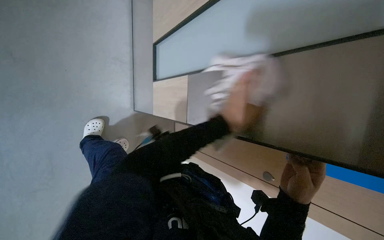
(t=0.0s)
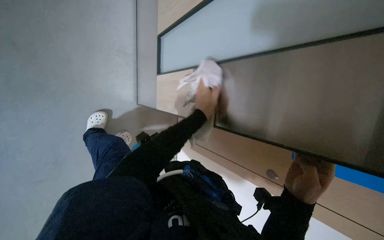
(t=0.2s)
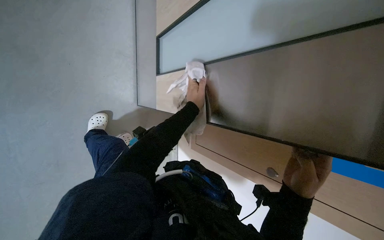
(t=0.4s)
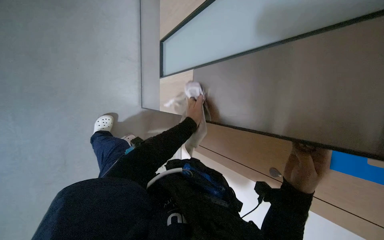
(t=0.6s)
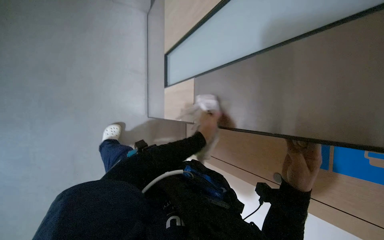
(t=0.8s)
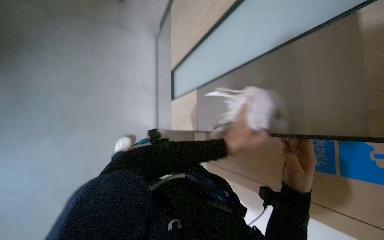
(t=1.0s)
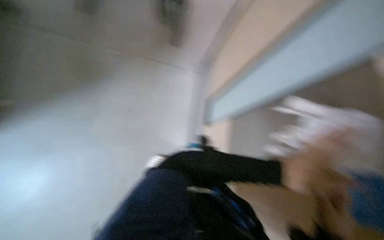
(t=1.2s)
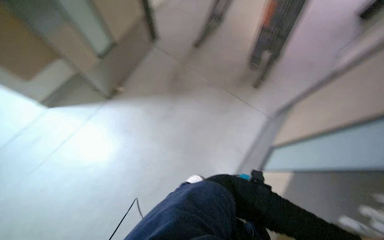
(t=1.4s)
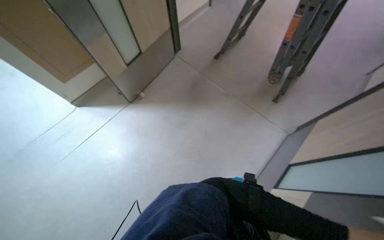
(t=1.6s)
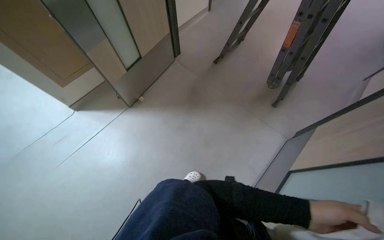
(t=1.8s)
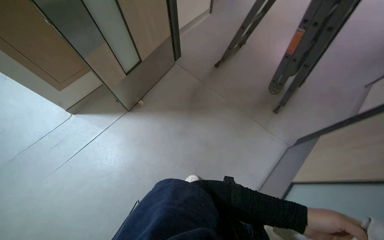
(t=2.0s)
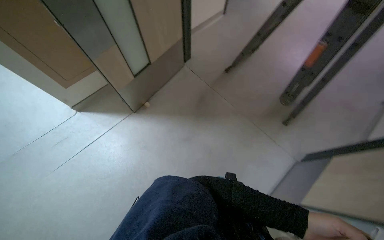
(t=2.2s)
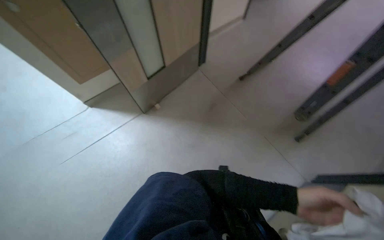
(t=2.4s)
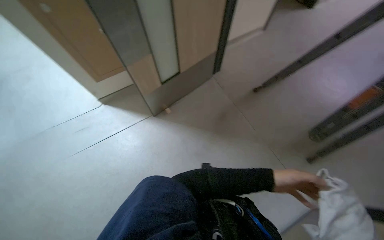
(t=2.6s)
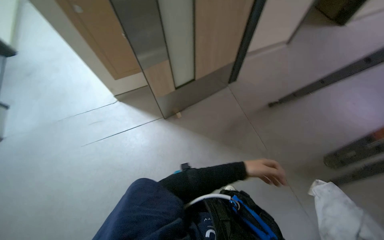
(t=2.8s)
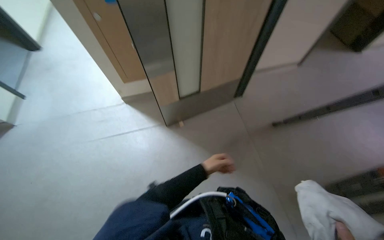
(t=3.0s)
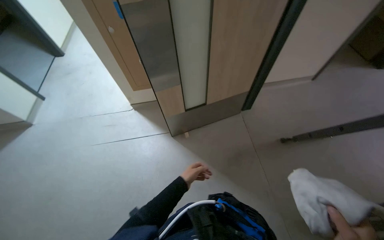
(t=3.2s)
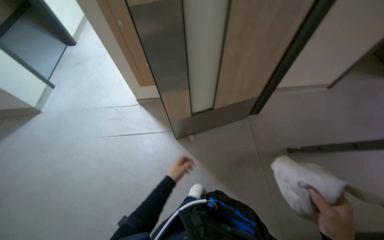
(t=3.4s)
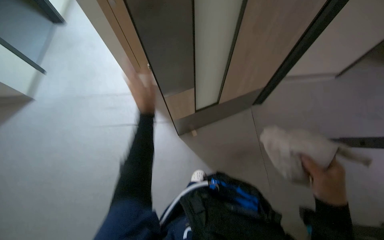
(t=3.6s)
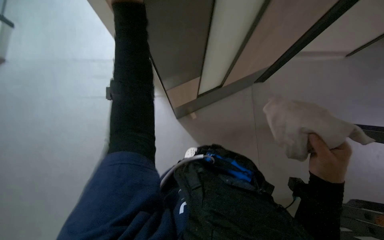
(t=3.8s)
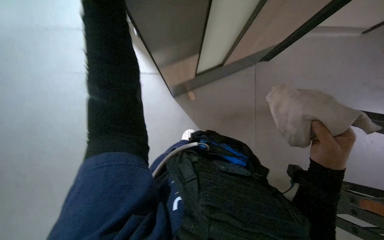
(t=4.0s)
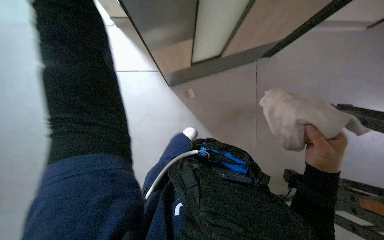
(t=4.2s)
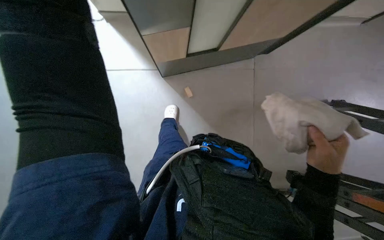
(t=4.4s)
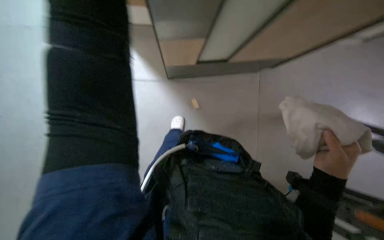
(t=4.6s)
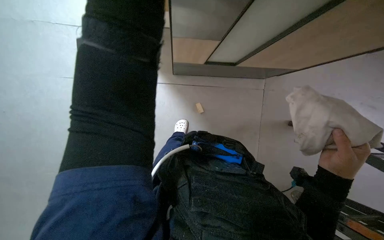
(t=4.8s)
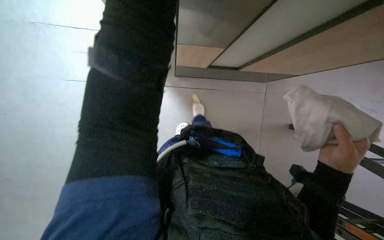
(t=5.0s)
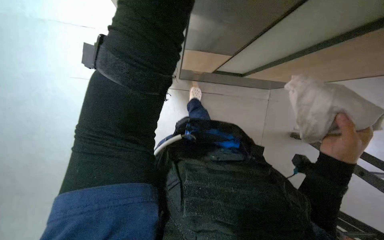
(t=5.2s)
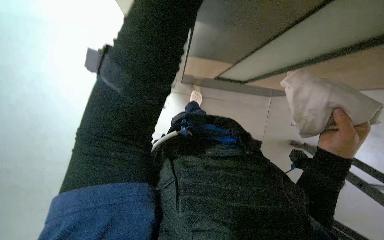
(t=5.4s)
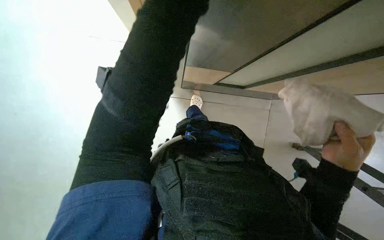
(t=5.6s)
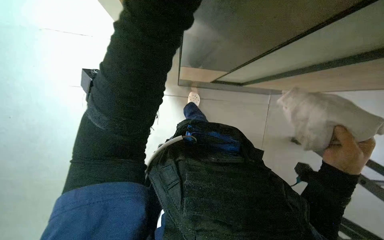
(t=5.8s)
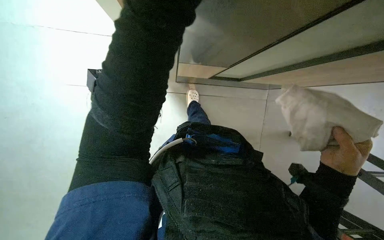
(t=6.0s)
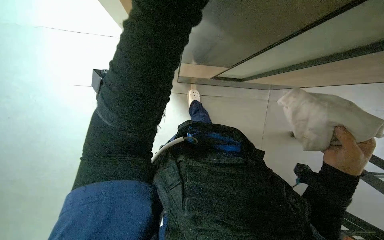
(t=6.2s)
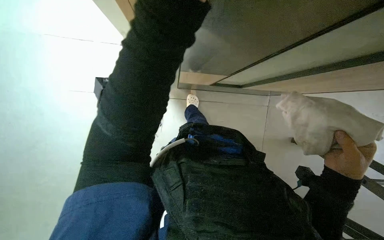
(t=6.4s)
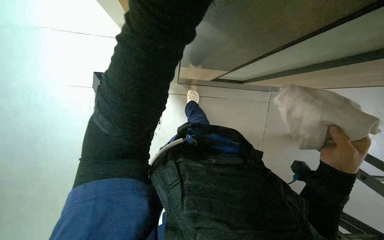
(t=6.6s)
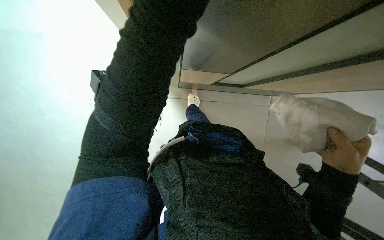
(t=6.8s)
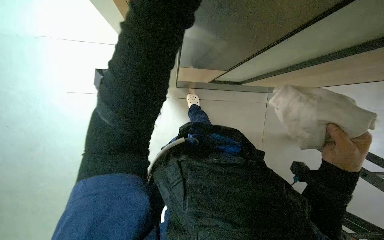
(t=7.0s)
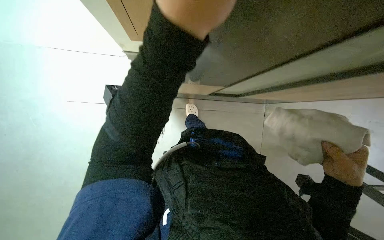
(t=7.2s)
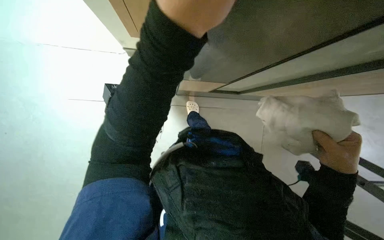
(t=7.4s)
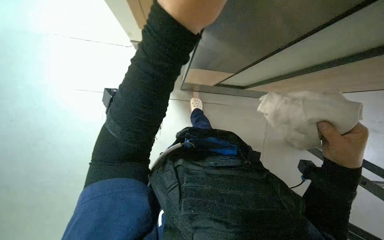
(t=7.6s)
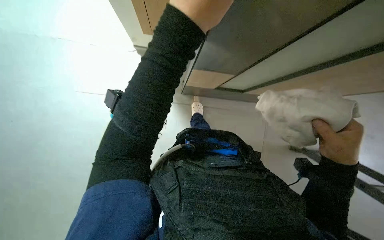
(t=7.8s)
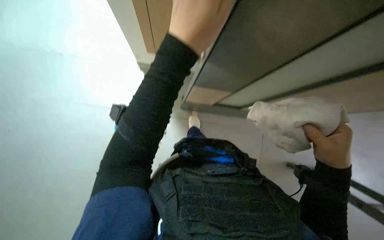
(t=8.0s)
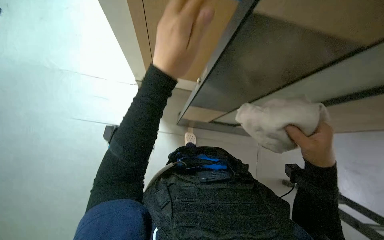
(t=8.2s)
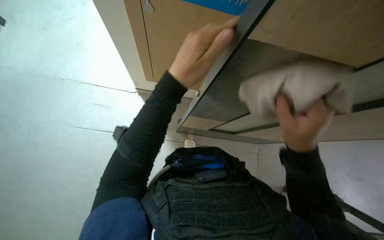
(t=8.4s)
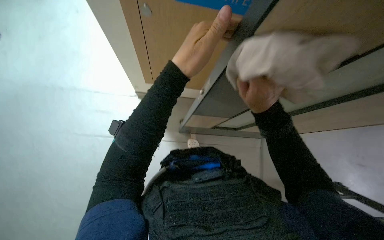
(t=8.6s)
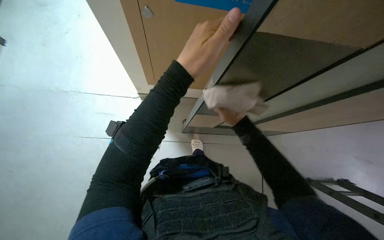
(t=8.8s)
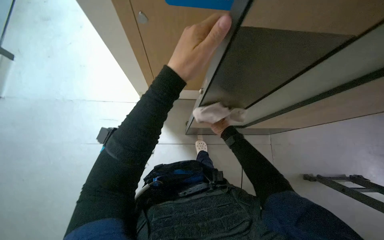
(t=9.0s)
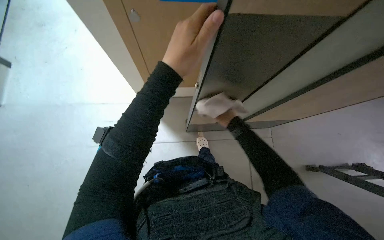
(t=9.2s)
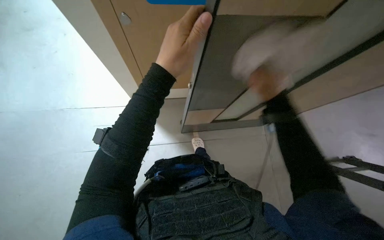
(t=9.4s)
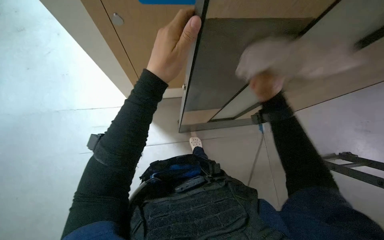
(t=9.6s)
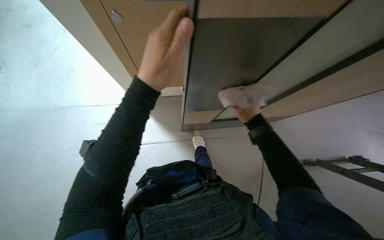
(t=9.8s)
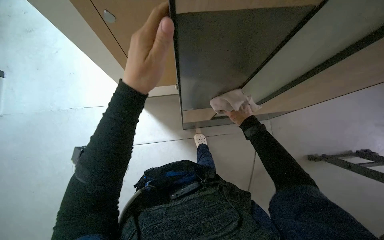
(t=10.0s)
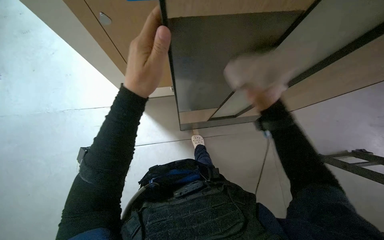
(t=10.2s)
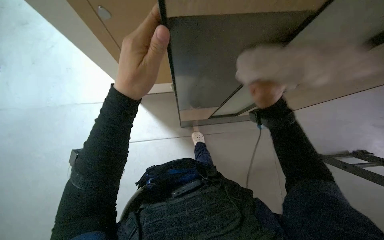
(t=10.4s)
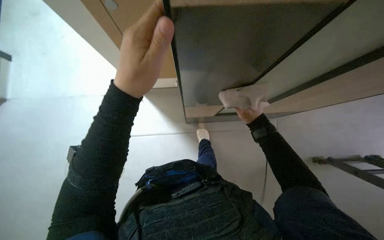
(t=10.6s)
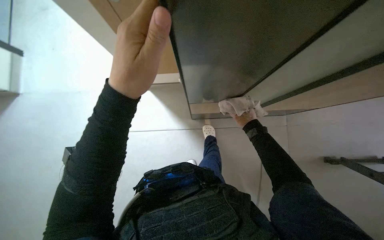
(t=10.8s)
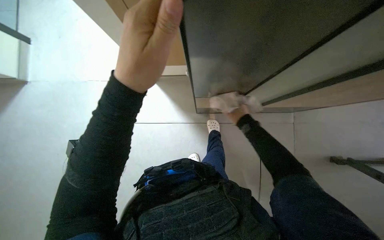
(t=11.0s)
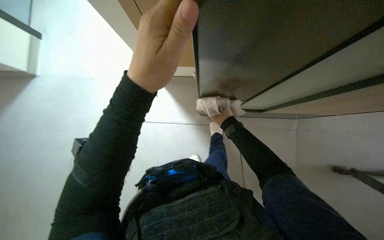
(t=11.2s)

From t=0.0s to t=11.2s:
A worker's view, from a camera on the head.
Job: wiping surfaces.
The whole recording: Wiping door frames. The worker wipes door frames and panels with a cloth.
From t=0.0s to t=1.6s: The head rotates about 30 degrees to the left. The view tilts some 25 degrees upward.
From t=1.6s to t=3.2s: The head travels about 50 cm. The head turns to the left by about 40 degrees.
From t=3.2s to t=4.8s: The view tilts approximately 20 degrees downward.
From t=8.0s to t=9.6s: The right hand heads up the picture and farther from the camera, covering some 20 cm.
From t=9.6s to t=11.2s: The right hand moves nearer and farther over roughly 15 cm, changing direction 2 times.

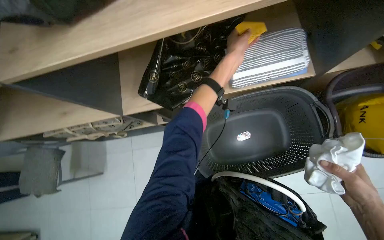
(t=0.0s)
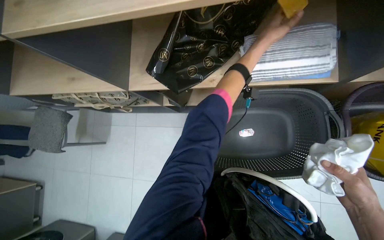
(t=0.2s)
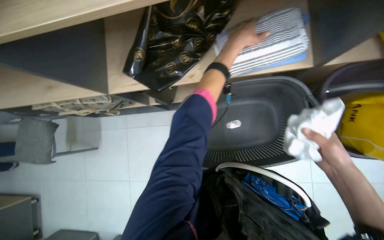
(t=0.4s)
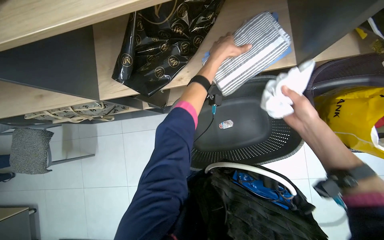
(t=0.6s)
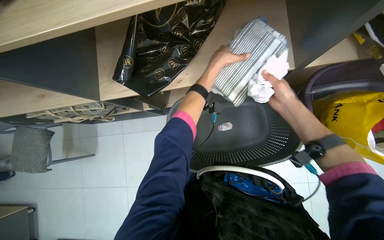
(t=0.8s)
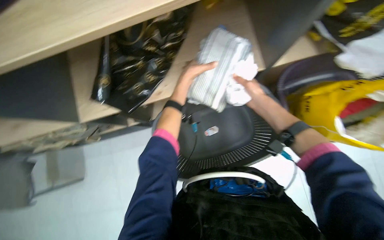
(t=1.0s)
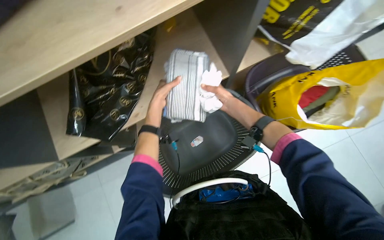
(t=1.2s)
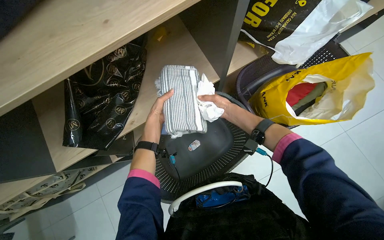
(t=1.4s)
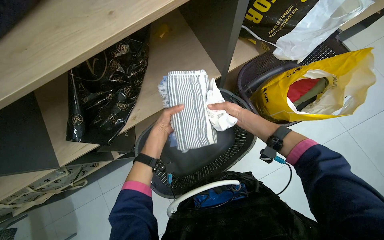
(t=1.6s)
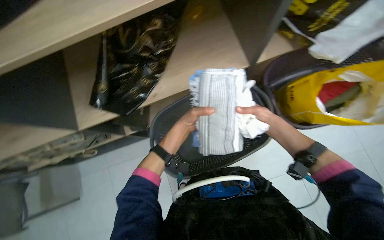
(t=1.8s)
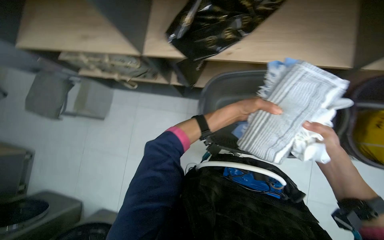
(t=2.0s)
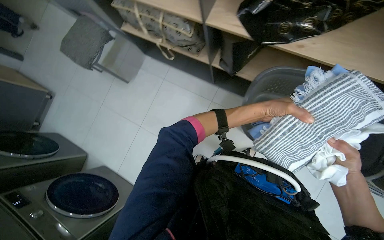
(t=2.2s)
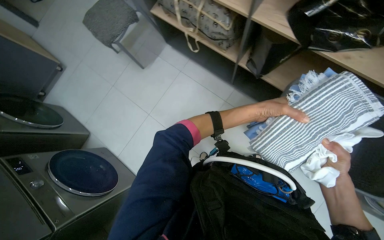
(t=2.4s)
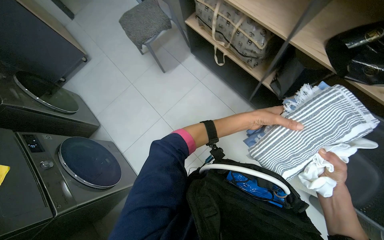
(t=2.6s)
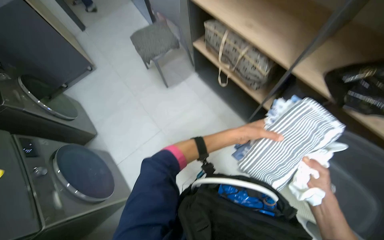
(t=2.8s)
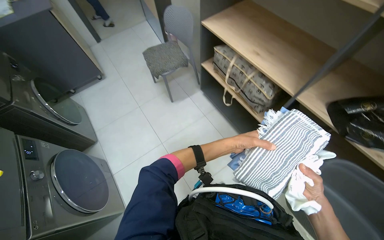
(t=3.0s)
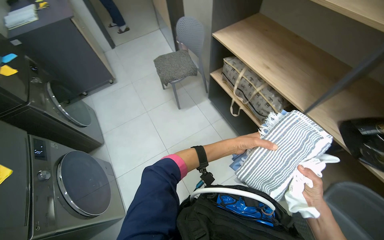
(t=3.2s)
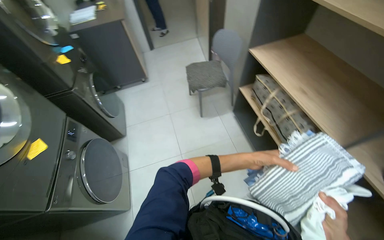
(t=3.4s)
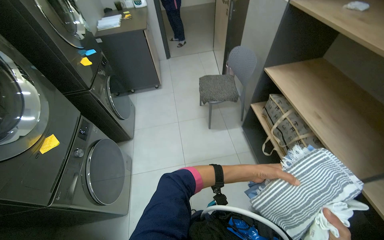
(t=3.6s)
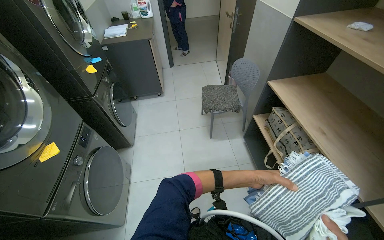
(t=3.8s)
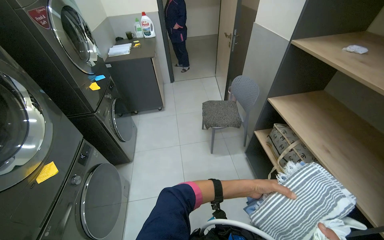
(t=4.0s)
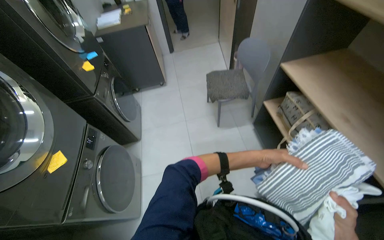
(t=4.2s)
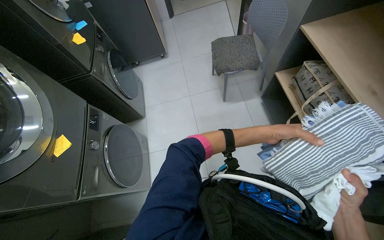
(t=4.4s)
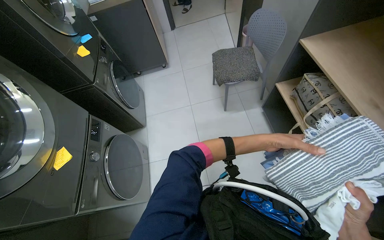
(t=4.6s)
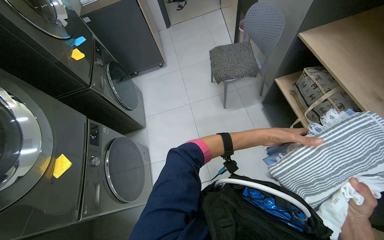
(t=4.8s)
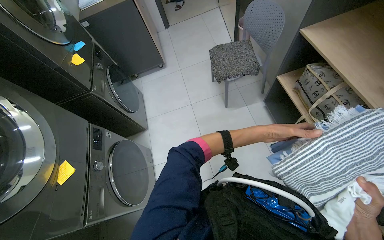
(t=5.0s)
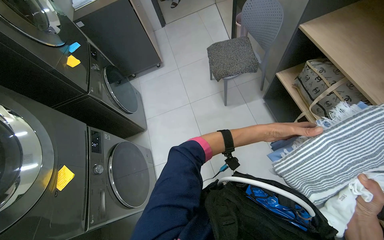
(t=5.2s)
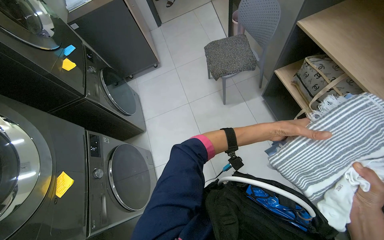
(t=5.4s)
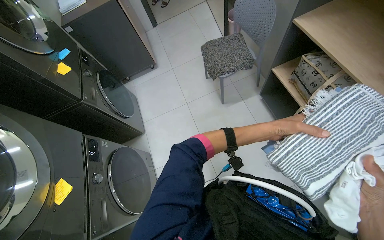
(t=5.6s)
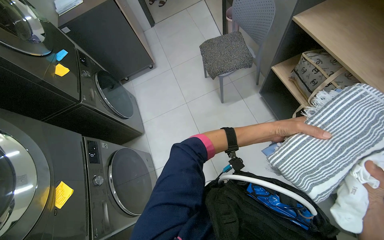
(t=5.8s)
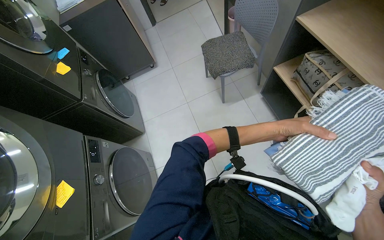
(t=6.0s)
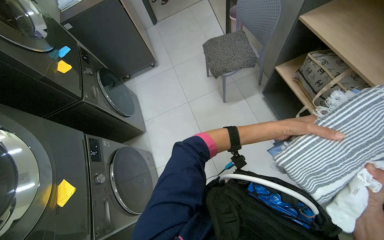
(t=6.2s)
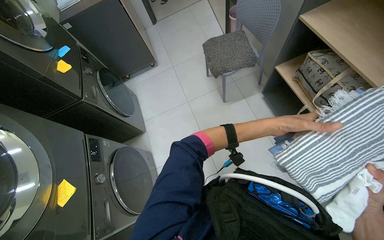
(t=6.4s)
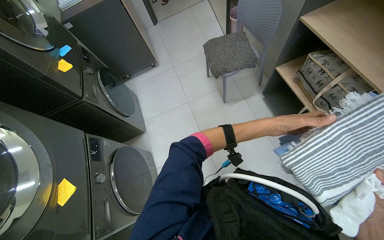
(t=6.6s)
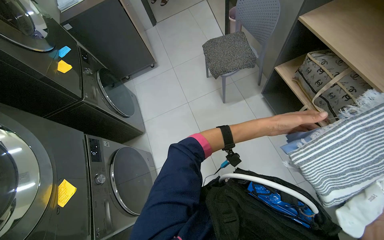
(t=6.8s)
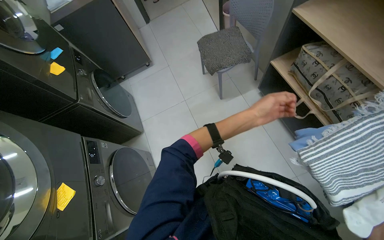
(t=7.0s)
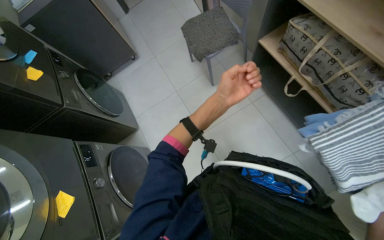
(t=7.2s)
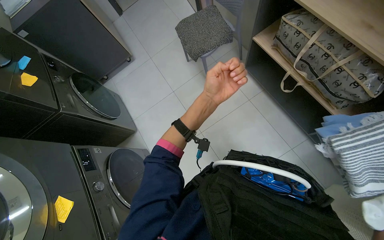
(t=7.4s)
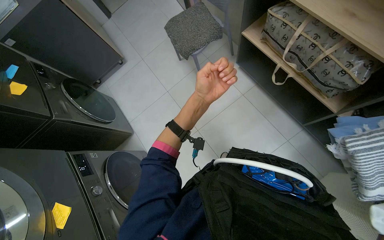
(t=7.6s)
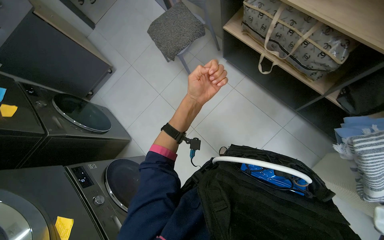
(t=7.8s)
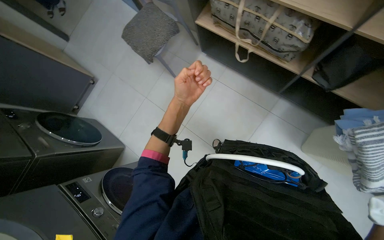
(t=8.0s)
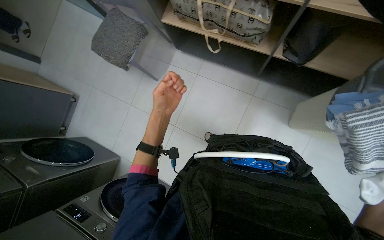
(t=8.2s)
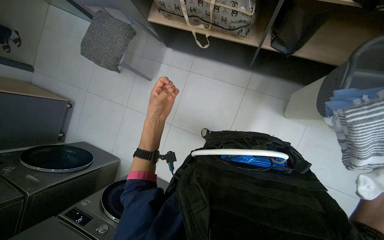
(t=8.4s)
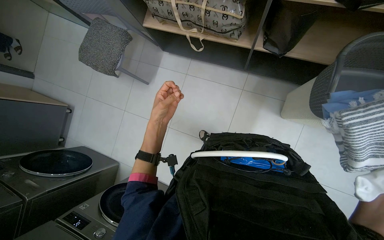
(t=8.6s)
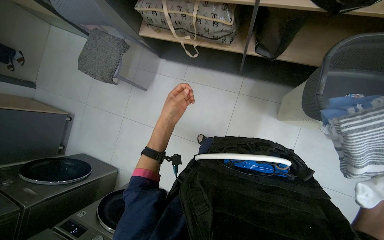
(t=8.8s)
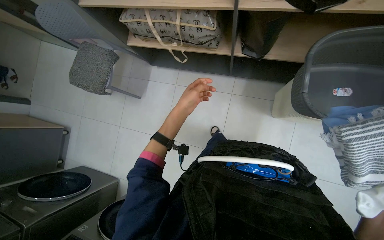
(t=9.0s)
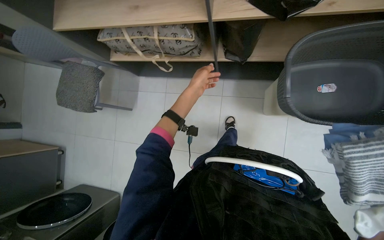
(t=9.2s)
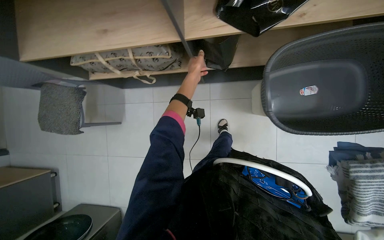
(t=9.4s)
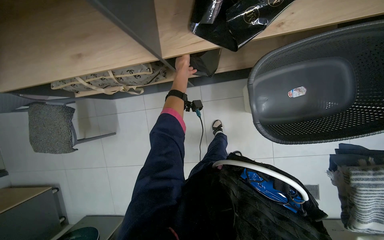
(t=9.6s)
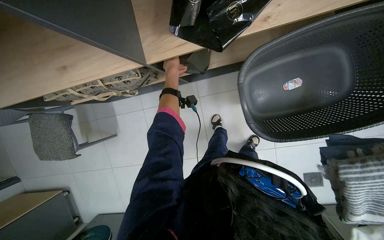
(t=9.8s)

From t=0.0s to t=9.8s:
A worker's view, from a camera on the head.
Job: managing laundry.
The whole recording: Folding clothes from cabinet and placing into plastic bag. The worker folds the clothes from the cabinet and places them into a plastic bag.
From t=1.4s to t=2.8s: Everything in view rotates approximately 50 degrees clockwise.
From t=2.8s to t=4.2s: The head turns to the left by some 30 degrees.
From t=5.6s to t=7.0s: The left hand is displaced to the left by roughly 10 cm.
From t=7.0s to t=8.4s: The scene rotates counterclockwise by approximately 45 degrees.
From t=8.4s to t=9.8s: The wearer moves some 50 cm. The scene rotates counterclockwise by about 30 degrees.
